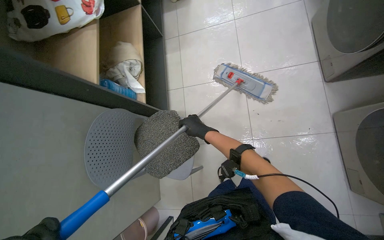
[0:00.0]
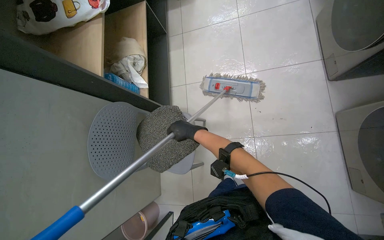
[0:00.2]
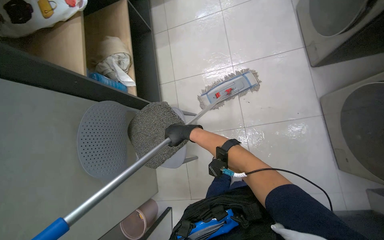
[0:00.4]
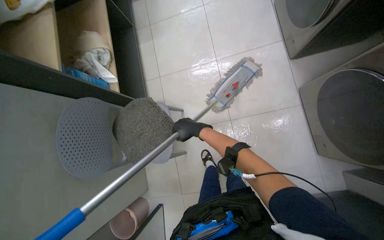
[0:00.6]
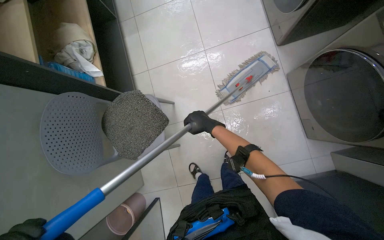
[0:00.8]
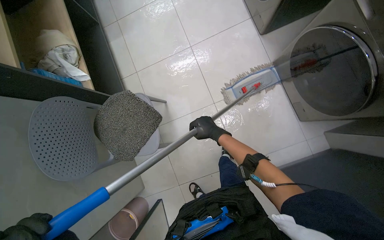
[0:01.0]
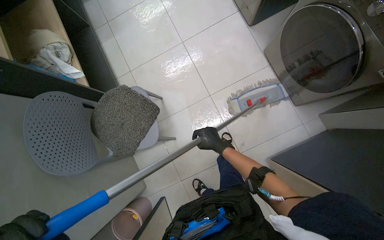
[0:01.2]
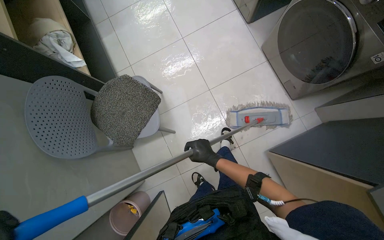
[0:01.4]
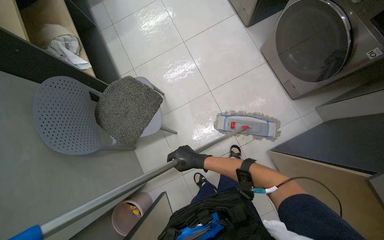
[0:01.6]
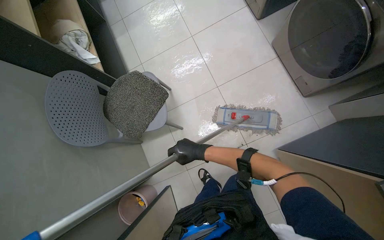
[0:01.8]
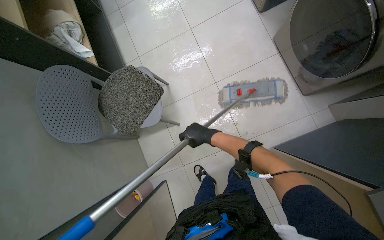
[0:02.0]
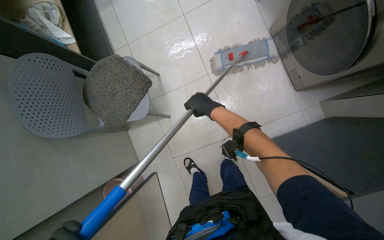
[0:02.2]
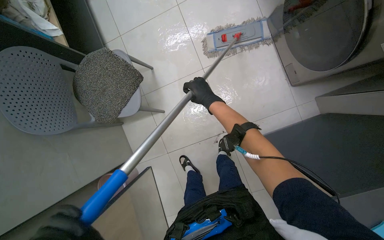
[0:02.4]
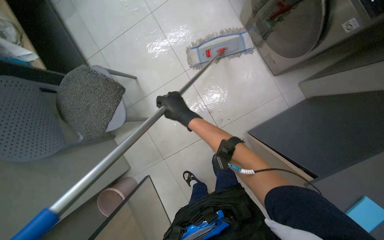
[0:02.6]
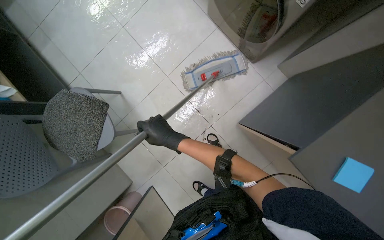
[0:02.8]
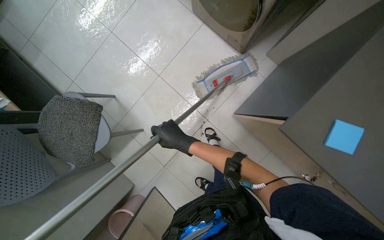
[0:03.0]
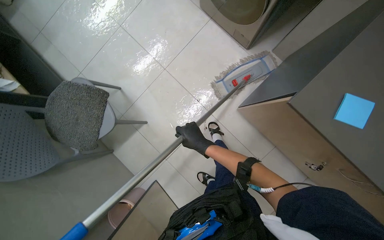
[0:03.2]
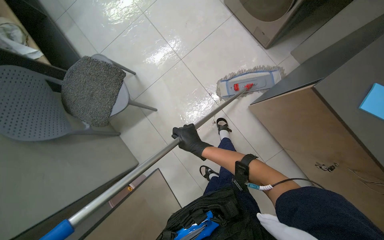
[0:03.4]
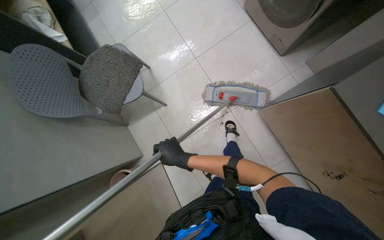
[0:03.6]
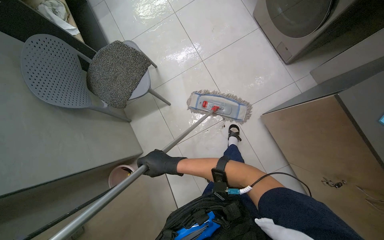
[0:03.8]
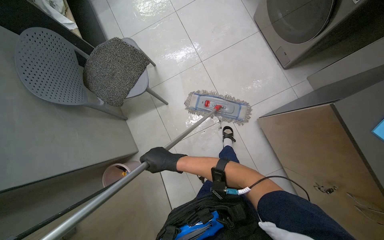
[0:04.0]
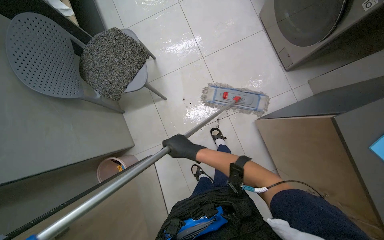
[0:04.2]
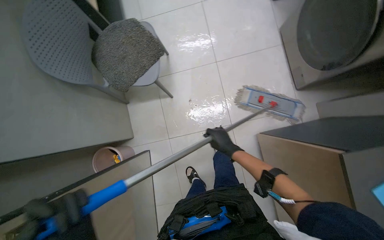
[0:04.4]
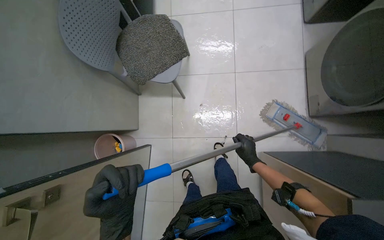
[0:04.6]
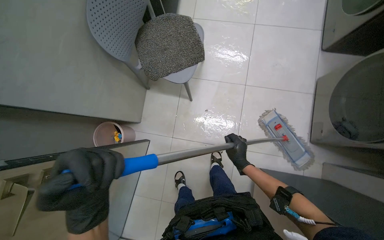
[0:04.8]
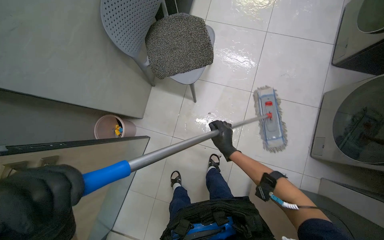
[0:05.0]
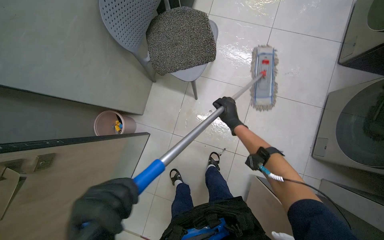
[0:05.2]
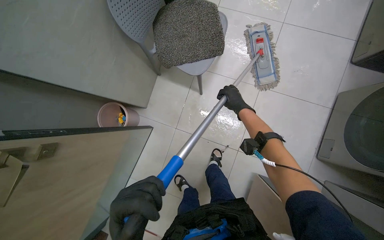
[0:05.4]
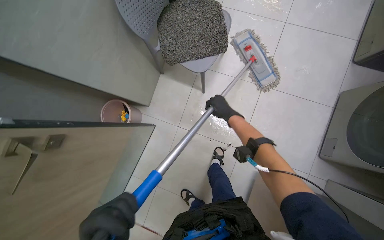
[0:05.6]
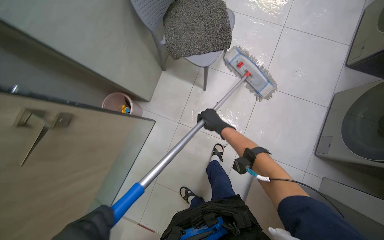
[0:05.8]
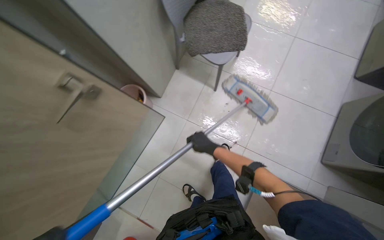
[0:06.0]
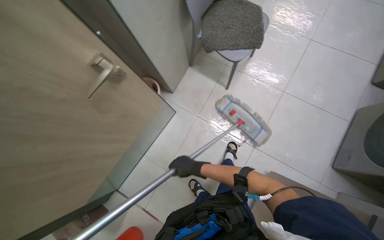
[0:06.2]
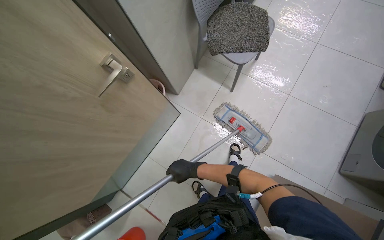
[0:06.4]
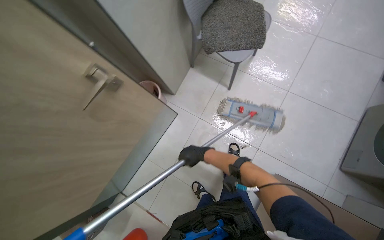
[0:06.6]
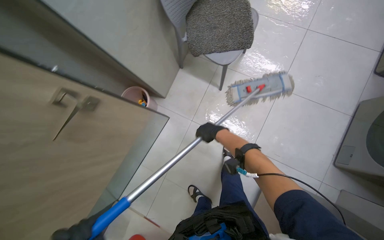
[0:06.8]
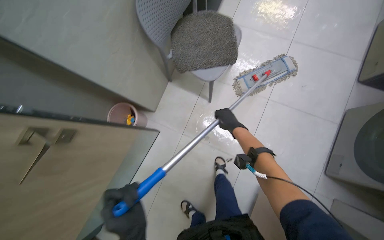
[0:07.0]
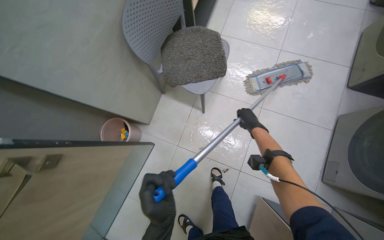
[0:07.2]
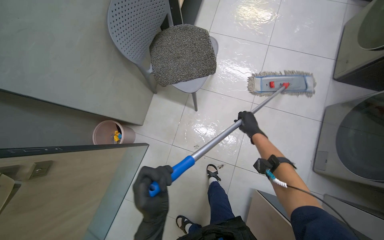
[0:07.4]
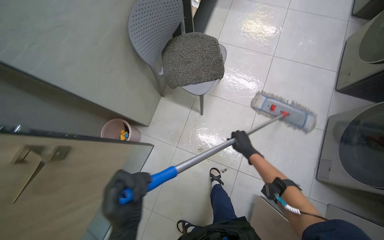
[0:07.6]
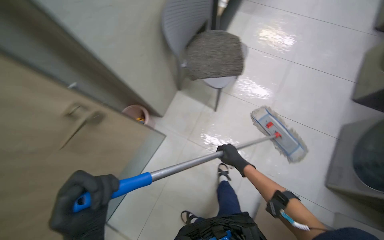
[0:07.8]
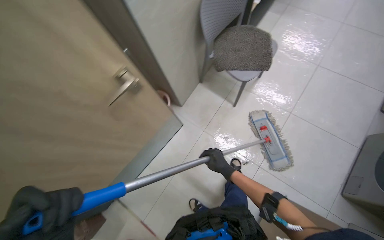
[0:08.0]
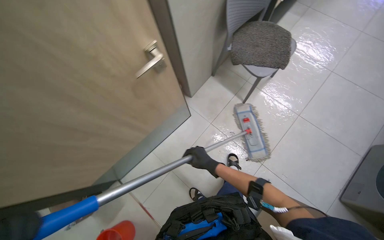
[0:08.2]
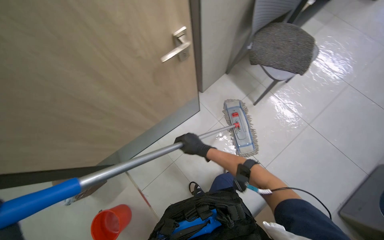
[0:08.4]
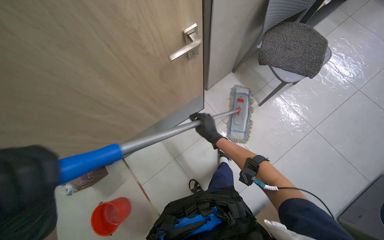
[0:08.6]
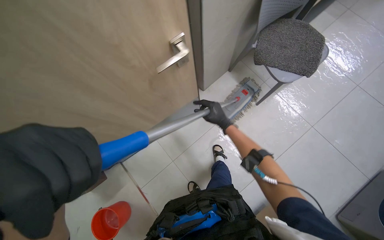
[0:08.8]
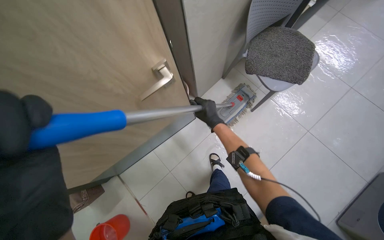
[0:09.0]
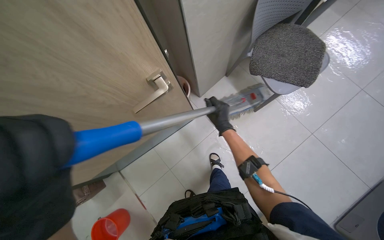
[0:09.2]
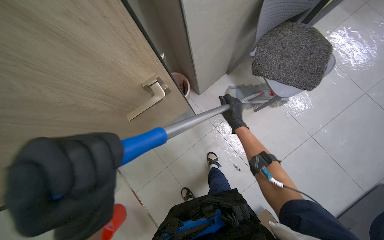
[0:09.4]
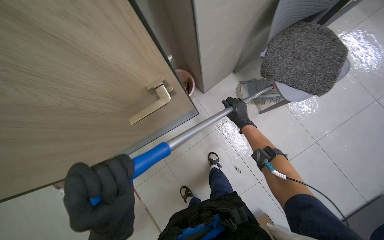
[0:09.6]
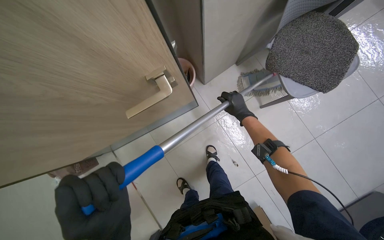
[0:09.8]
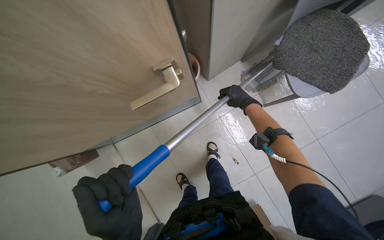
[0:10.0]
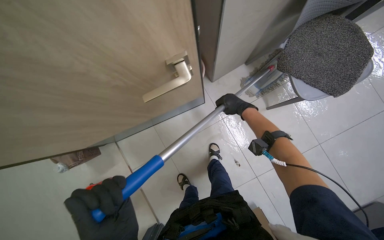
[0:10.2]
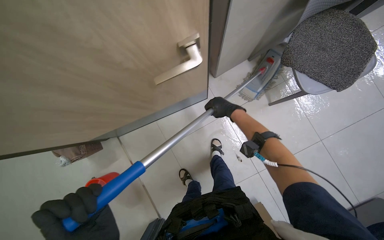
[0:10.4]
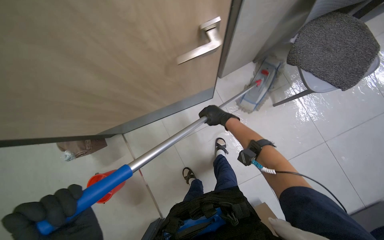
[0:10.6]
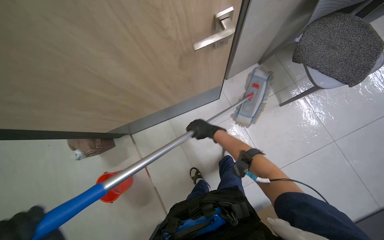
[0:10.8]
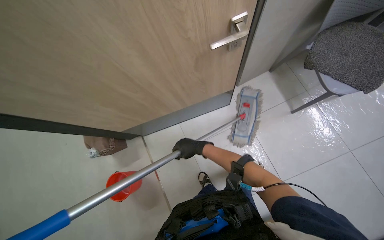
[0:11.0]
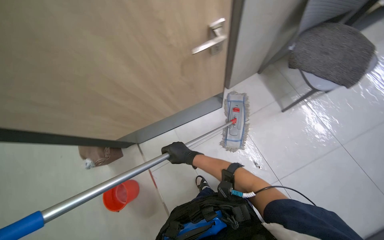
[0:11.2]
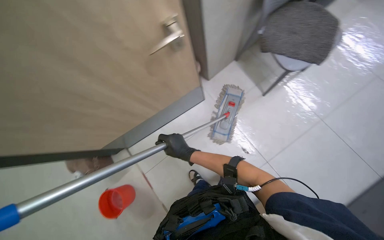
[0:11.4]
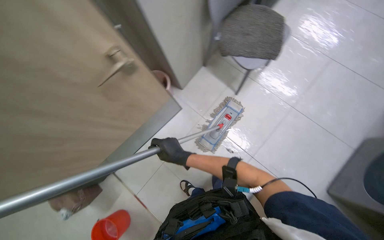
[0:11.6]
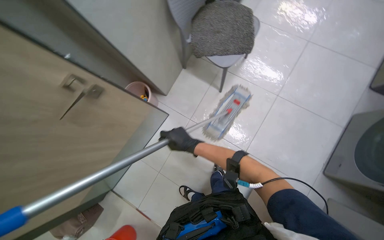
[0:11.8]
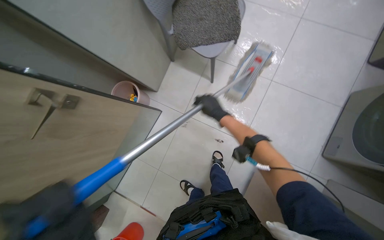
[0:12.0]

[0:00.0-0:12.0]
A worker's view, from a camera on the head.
Job: mopping floor.
The whole recording: Mopping laundry room floor. The worker mops the tiled floor of the laundry room.
0:00.0 to 0:01.6: The camera is carried about 40 cm. The wearer's head swings some 25 degrees to the right.
0:03.0 to 0:04.4: Everything in view rotates roughly 35 degrees clockwise.
0:04.4 to 0:06.0: The scene turns approximately 40 degrees clockwise in the picture.
0:06.0 to 0:07.6: The right hand travels to the right by approximately 25 cm.
0:07.6 to 0:09.0: The right hand shifts approximately 50 cm to the left.
0:09.0 to 0:10.4: The right hand is displaced farther from the camera by about 15 cm.
0:10.4 to 0:12.0: The scene rotates counterclockwise by approximately 35 degrees.

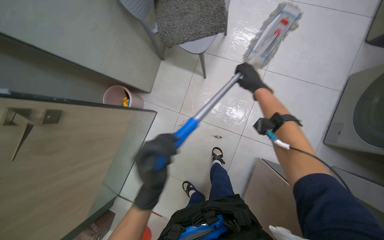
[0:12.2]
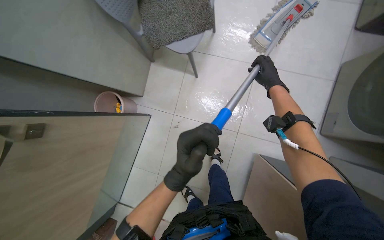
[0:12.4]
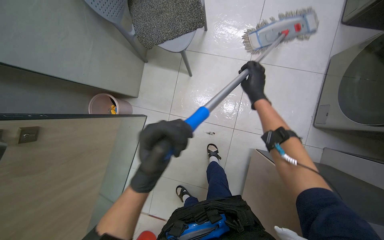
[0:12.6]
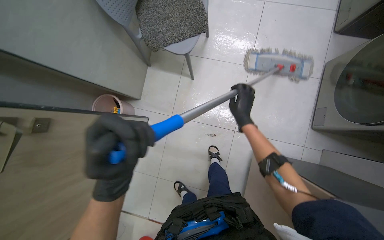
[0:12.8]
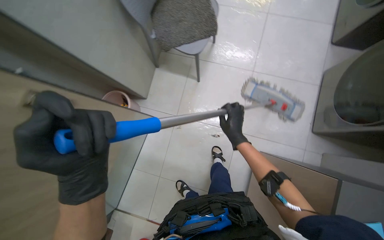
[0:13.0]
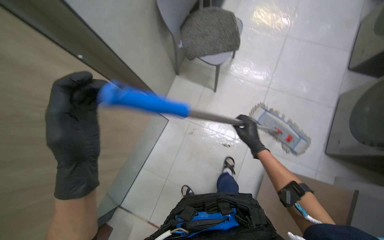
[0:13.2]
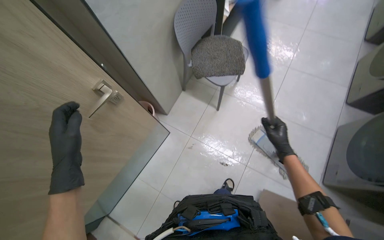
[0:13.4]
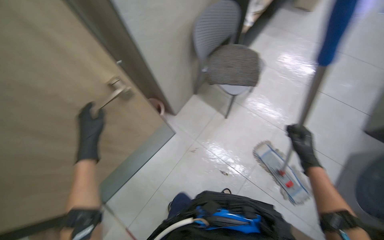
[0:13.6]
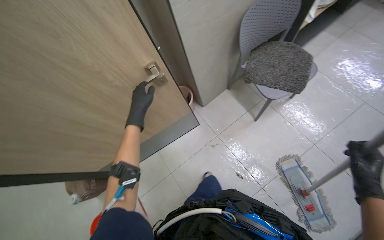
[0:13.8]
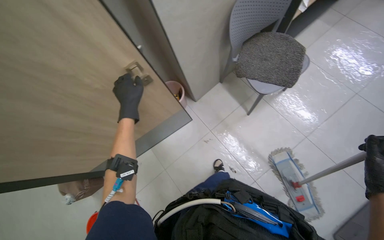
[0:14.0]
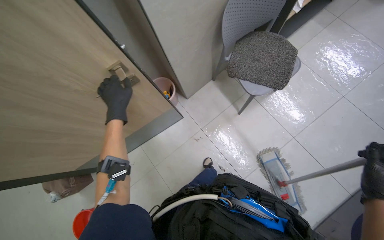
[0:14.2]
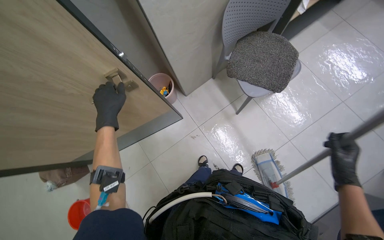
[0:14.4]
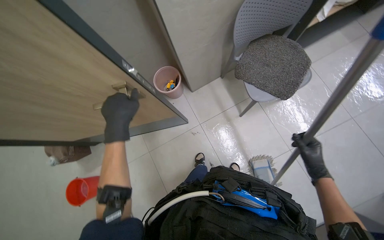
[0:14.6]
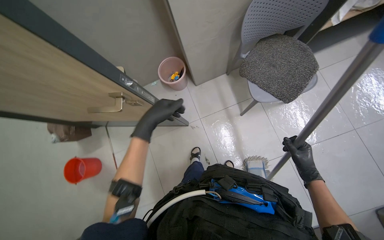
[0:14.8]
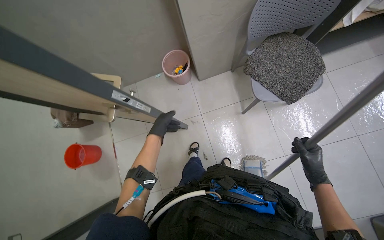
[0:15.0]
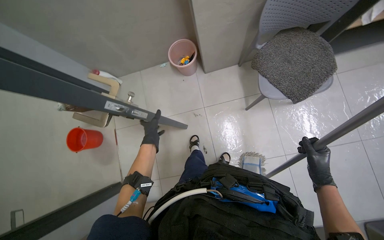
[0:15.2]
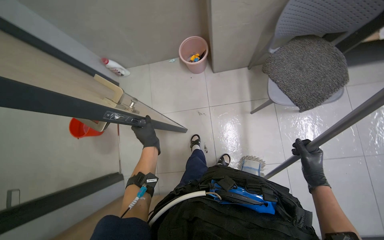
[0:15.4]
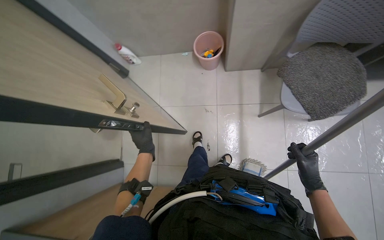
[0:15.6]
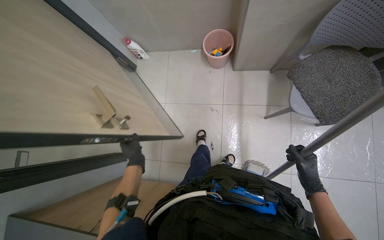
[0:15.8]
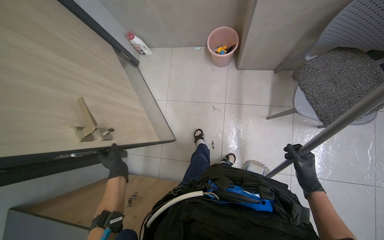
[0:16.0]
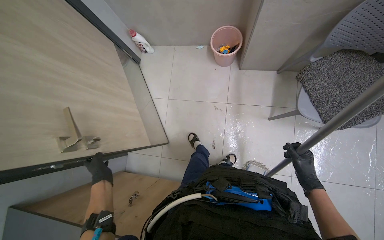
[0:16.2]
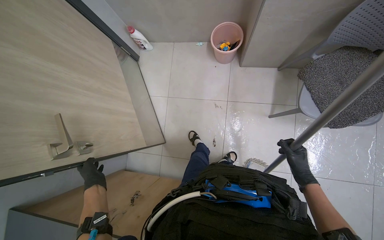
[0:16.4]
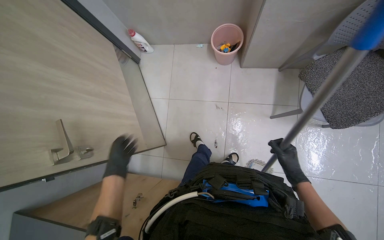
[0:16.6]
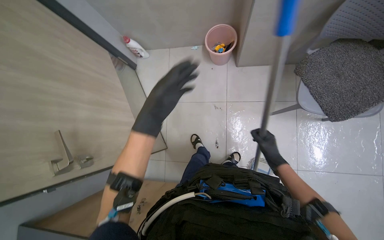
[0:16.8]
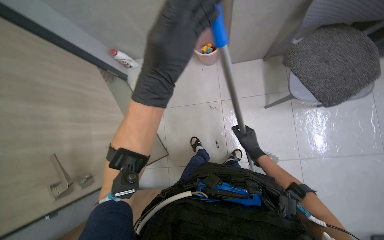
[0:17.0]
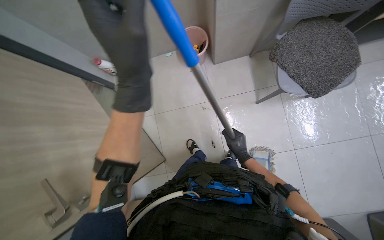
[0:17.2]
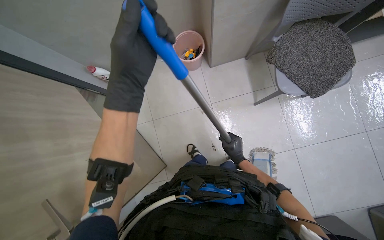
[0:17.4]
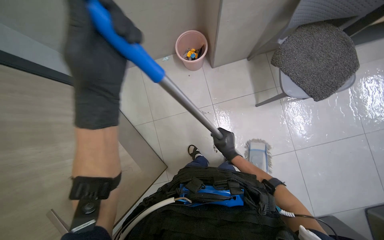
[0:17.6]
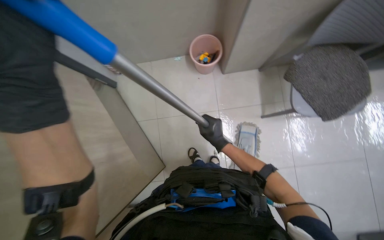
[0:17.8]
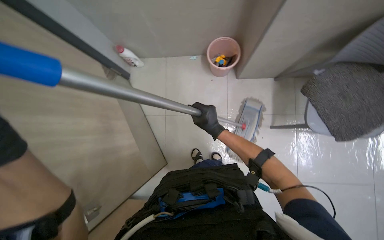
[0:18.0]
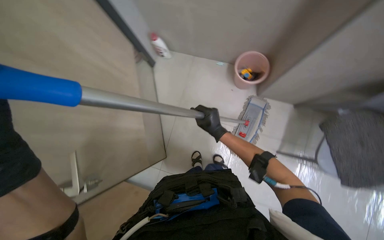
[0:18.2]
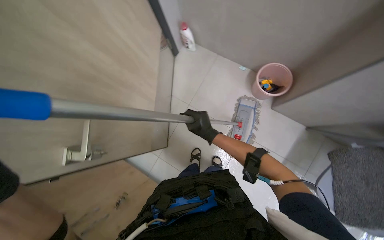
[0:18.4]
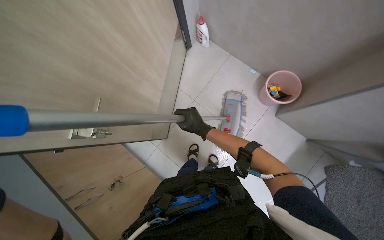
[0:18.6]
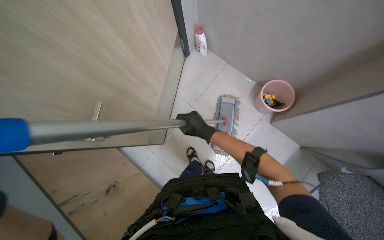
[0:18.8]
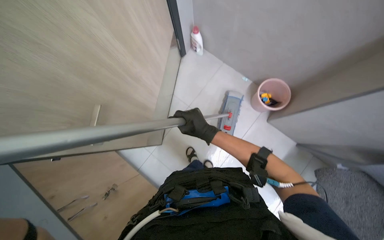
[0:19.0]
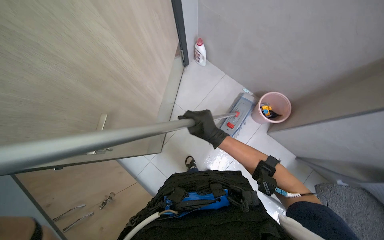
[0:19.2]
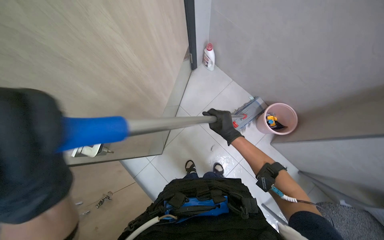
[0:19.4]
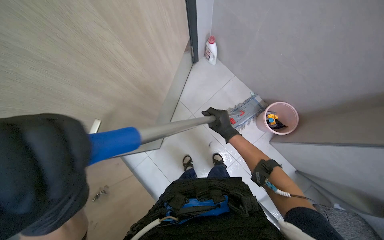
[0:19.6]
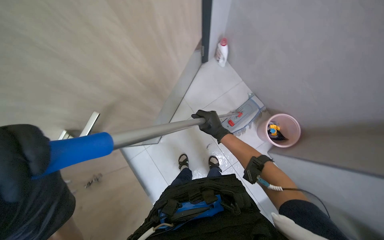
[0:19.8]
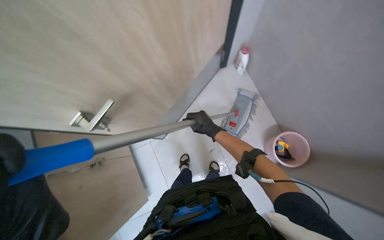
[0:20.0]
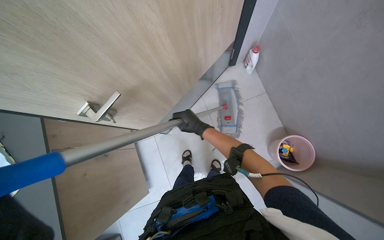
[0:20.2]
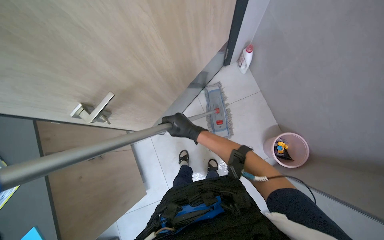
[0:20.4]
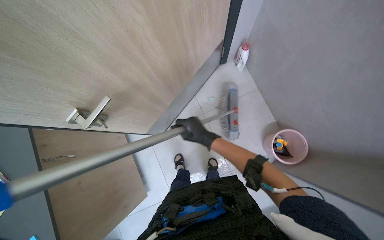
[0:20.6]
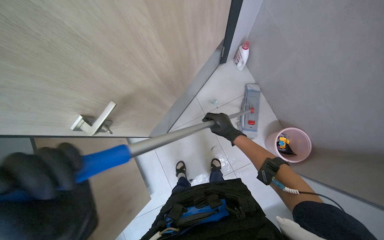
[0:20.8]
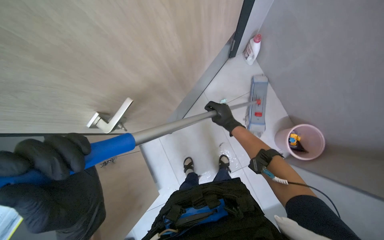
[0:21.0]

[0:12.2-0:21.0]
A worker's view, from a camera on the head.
Job: mopping floor.
The whole recording: Mopping laundry room floor. The worker mops the tiled floor of the laundry room.
0:12.2 to 0:13.6: The view tilts approximately 20 degrees upward.
0:13.6 to 0:15.2: The head turns to the left by approximately 40 degrees. The view tilts roughly 20 degrees downward. The left hand goes nearer and farther, approximately 25 cm each way, reversing 2 times. The right hand travels nearer to the camera and back again, approximately 5 cm each way.
0:15.2 to 0:16.6: The right hand moves farther from the camera, about 15 cm. Meanwhile the left hand moves to the left, down the picture and nearer to the camera, roughly 30 cm.
0:16.6 to 0:18.0: The right hand is displaced to the left by about 35 cm.
0:18.0 to 0:19.6: The scene rotates clockwise by some 45 degrees.
0:19.6 to 0:21.0: The wearer looks about 20 degrees further to the left. The right hand goes to the left and returns, approximately 10 cm each way.
